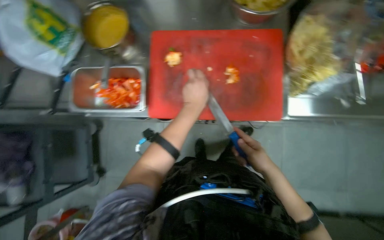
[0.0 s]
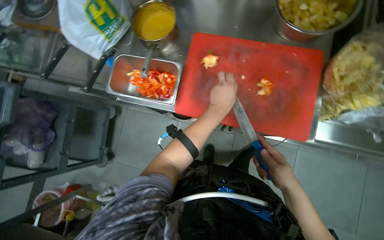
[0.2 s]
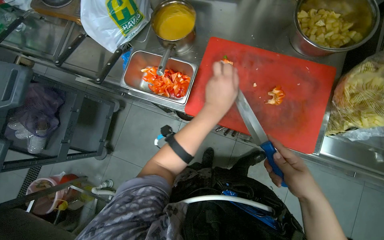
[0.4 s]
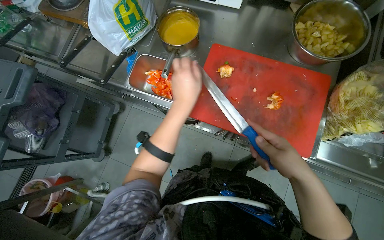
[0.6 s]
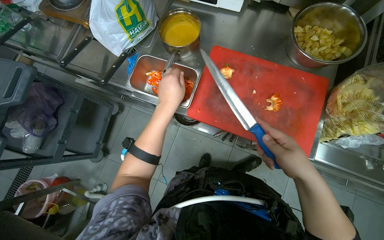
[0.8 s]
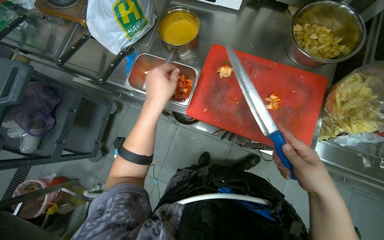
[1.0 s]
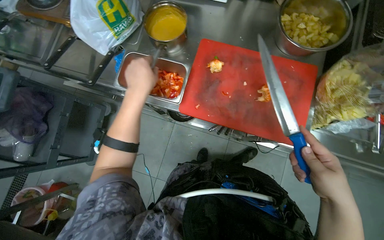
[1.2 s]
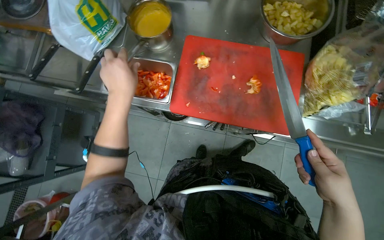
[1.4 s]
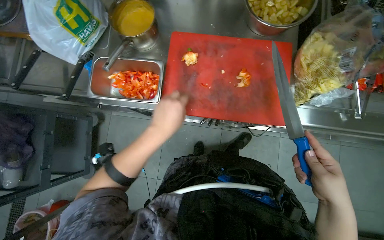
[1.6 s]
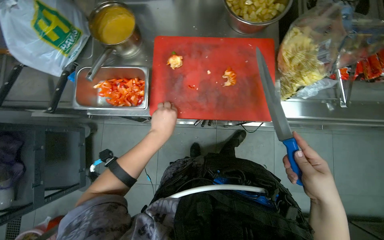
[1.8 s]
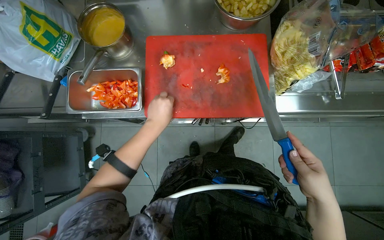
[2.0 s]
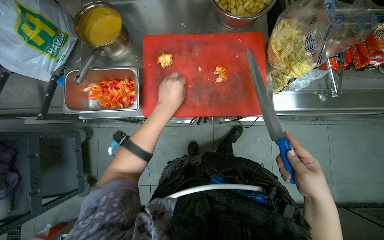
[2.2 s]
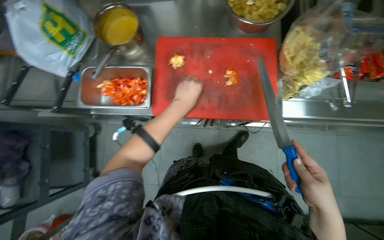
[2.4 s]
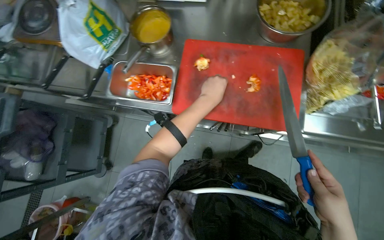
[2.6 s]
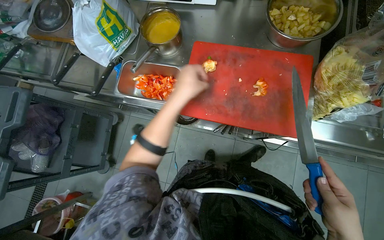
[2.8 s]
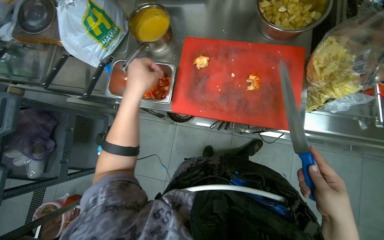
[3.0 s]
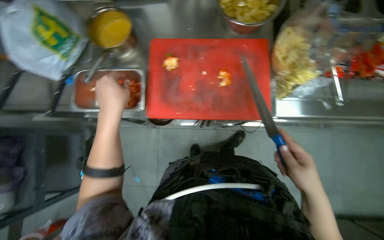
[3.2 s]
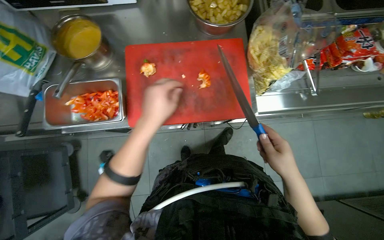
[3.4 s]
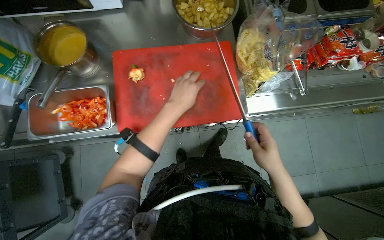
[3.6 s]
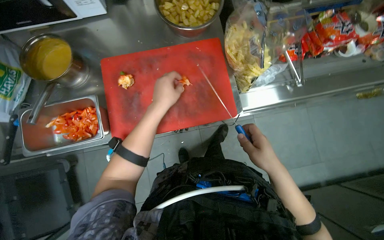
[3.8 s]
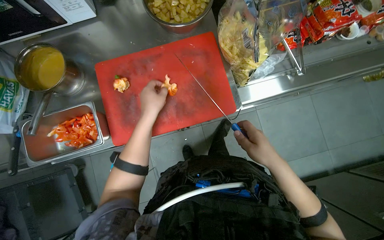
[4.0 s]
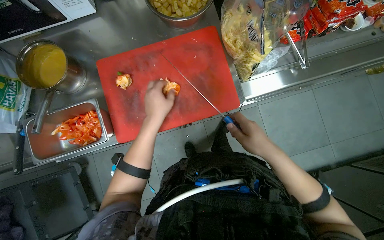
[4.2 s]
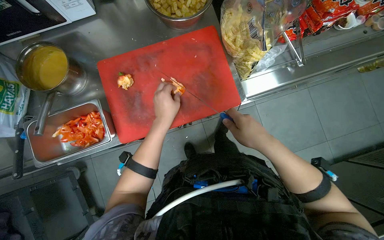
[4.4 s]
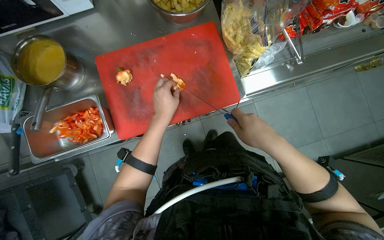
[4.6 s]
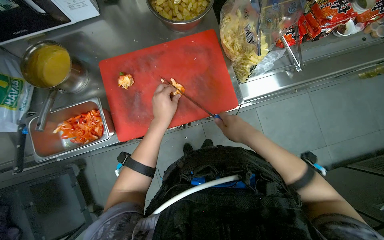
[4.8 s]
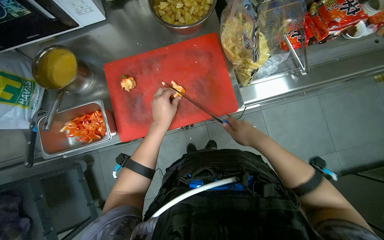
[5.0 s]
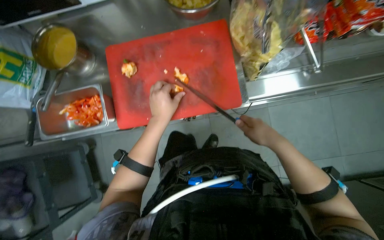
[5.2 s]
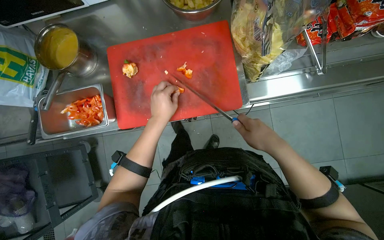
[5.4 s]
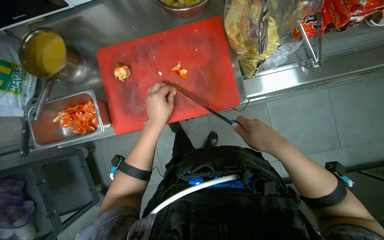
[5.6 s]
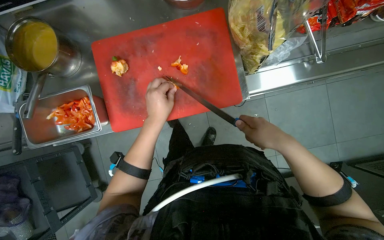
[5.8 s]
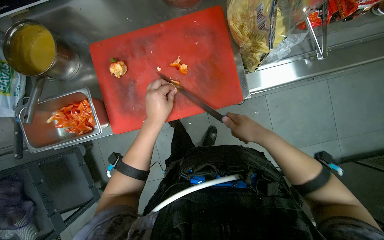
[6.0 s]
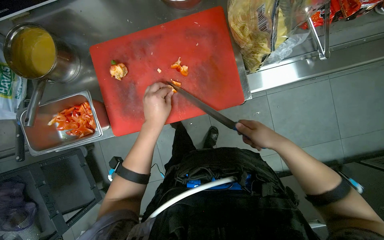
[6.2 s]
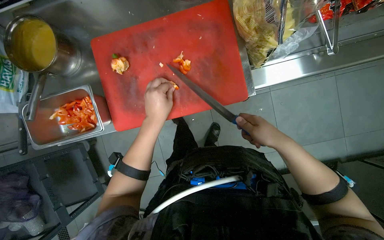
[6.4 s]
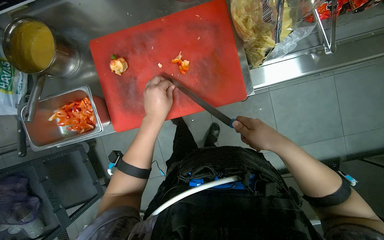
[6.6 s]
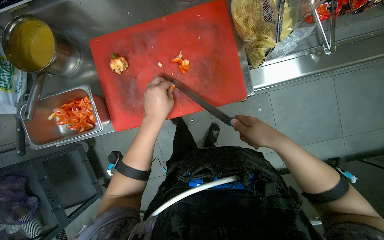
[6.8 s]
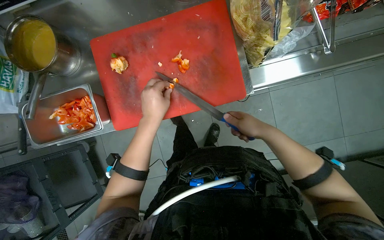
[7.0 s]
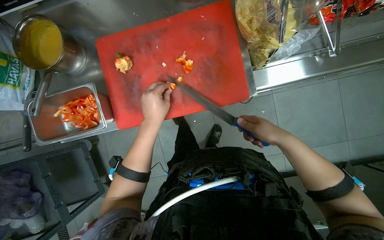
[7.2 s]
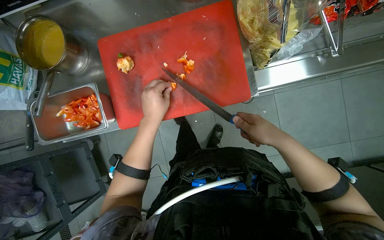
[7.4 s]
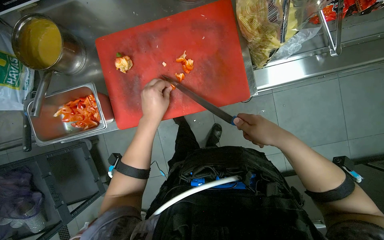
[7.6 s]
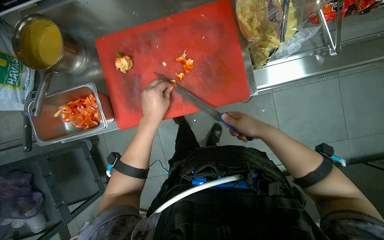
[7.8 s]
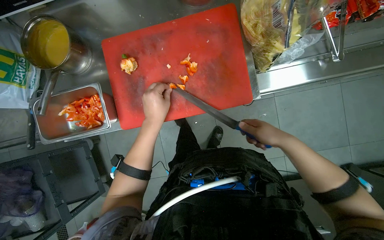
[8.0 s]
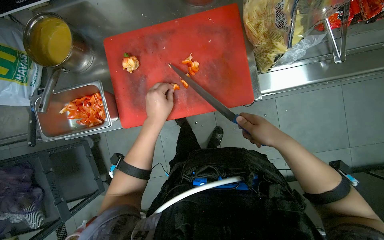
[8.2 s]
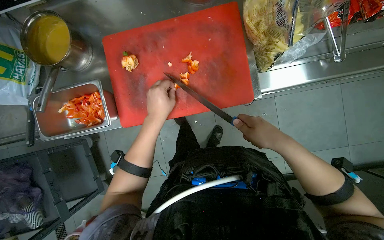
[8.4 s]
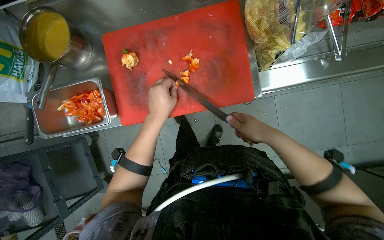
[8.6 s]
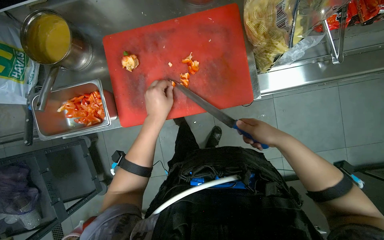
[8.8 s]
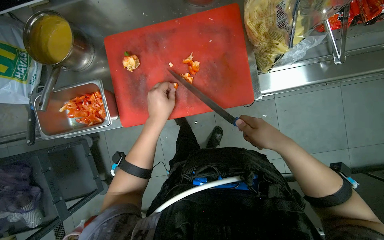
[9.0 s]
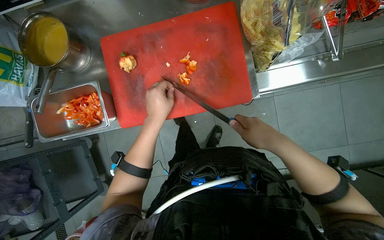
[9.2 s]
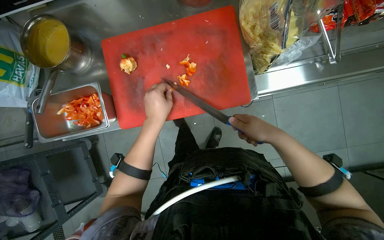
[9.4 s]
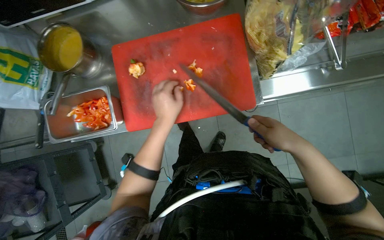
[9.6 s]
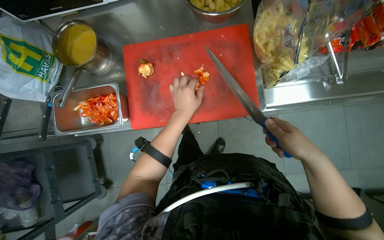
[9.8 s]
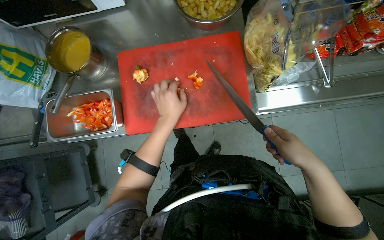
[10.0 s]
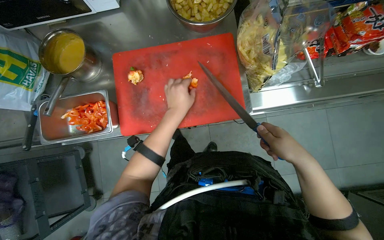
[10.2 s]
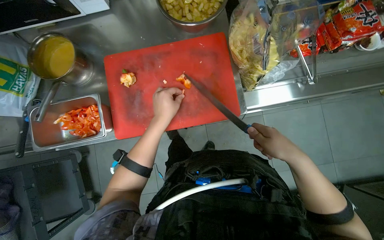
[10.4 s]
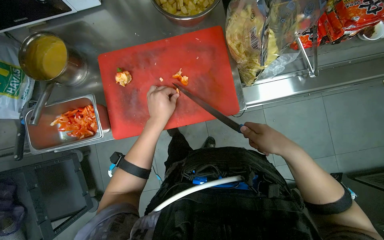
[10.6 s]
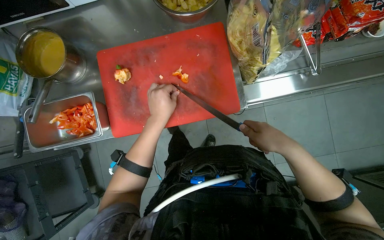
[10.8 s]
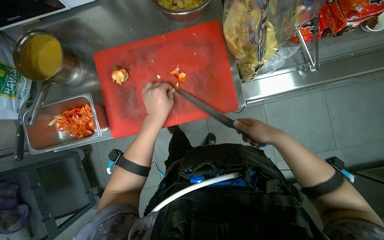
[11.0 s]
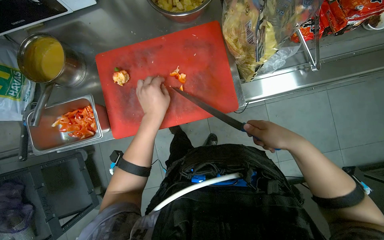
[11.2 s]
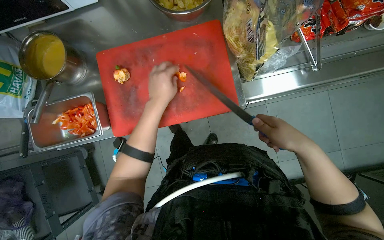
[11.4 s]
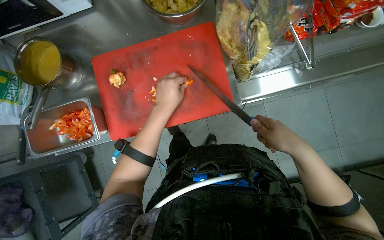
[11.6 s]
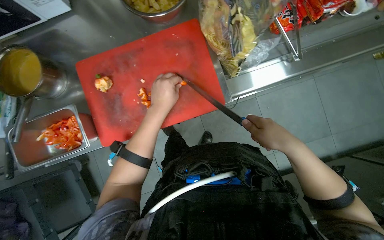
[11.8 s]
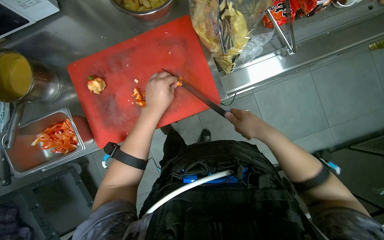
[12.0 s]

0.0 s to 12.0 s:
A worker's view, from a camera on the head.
Job: preparing food.
The whole recording: Chopping red pepper on board. The worker chops a red pepper into small pieces on a red cutting board.
0.0 to 1.6 s: The two hands go roughly 10 cm nearer to the camera. The left hand moves roughly 25 cm to the left and comes back.
1.6 to 3.0 s: The left hand goes approximately 10 cm to the left.
3.0 to 4.4 s: The scene turns some 30 degrees counterclockwise in the picture. The left hand is displaced to the right by approximately 25 cm.
6.0 to 10.4 s: The hands make small movements and keep their place.
10.4 to 12.0 s: The hands make small movements and keep their place.

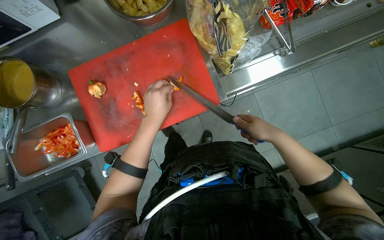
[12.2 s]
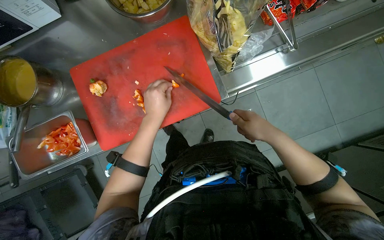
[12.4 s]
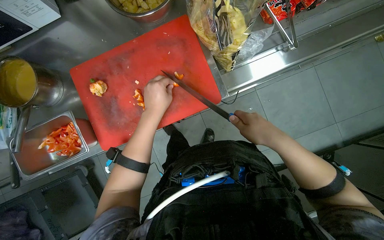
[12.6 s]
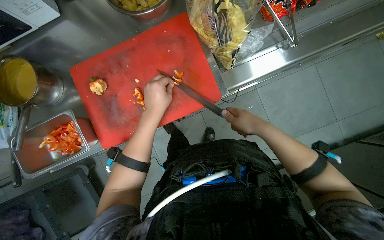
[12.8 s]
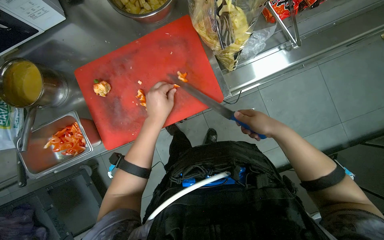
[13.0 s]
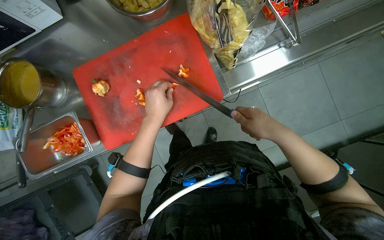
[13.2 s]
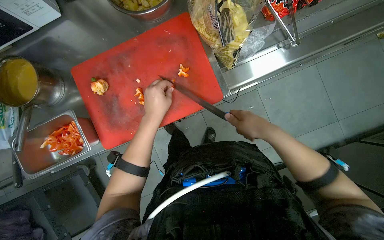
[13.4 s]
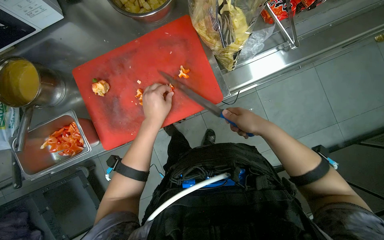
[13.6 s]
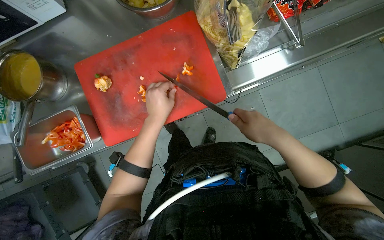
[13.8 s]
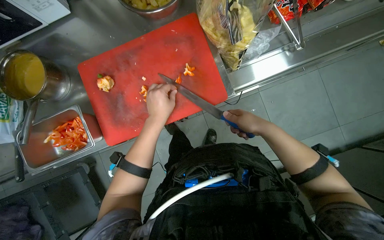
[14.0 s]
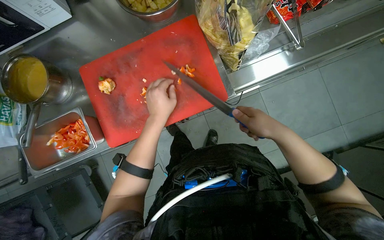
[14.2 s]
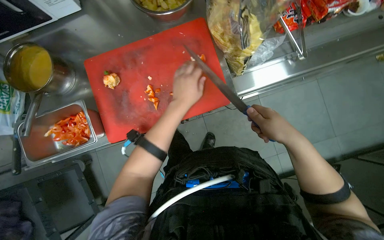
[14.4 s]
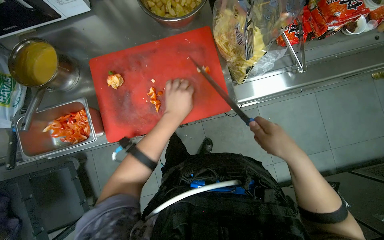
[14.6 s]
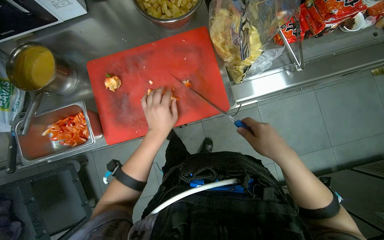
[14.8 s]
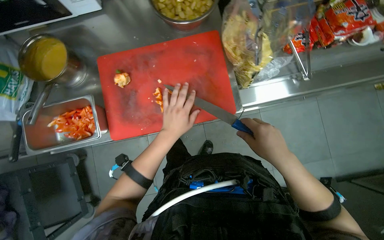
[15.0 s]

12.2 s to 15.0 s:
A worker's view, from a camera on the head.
Job: preparing food.
The whole recording: Chopping red pepper on board. The worker chops a red pepper into small pieces on a red cutting board.
12.2 to 13.6 s: The hands are busy where they are.
13.6 to 15.0 s: The hands make small movements and keep their place.

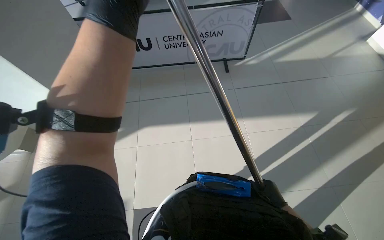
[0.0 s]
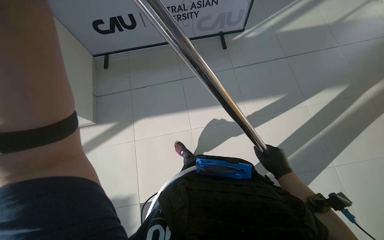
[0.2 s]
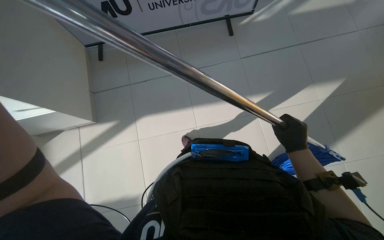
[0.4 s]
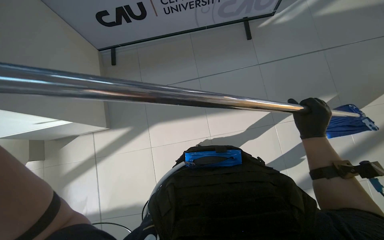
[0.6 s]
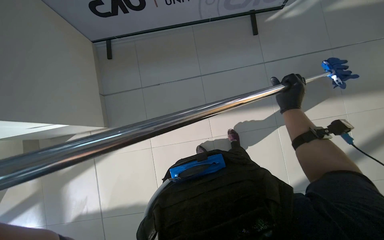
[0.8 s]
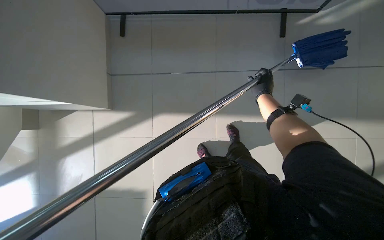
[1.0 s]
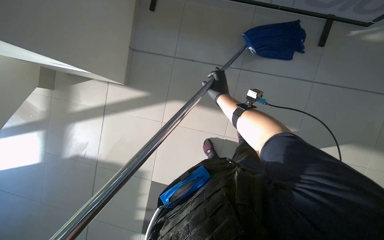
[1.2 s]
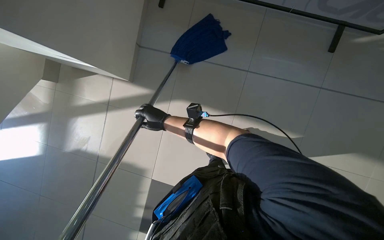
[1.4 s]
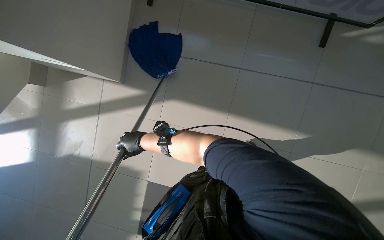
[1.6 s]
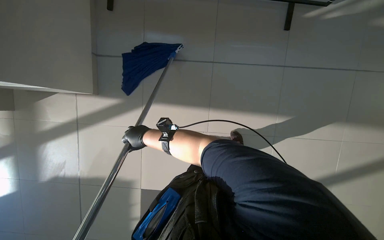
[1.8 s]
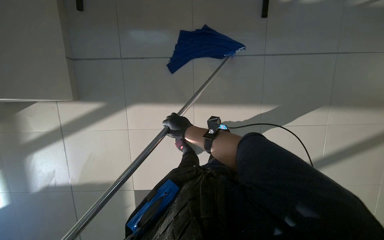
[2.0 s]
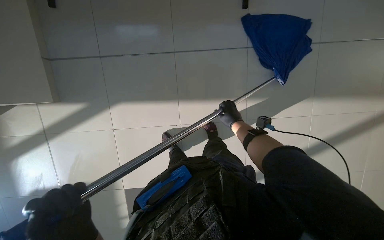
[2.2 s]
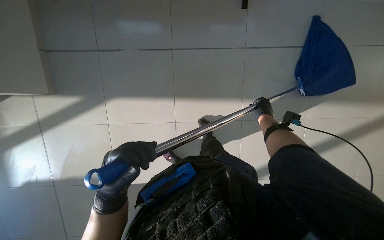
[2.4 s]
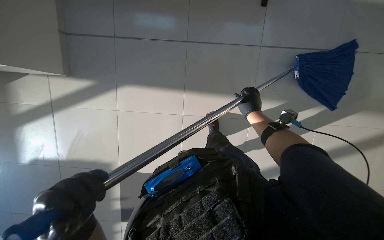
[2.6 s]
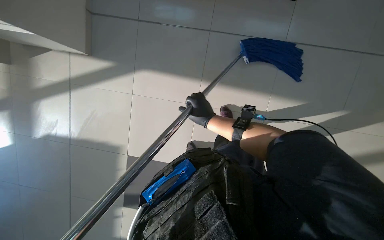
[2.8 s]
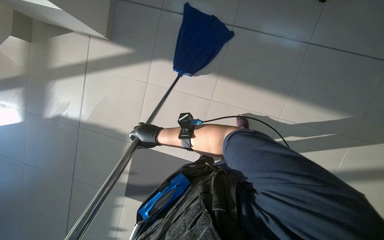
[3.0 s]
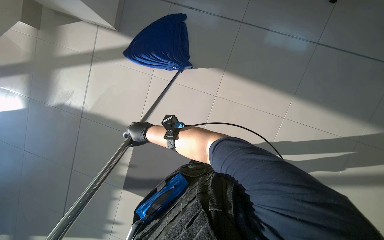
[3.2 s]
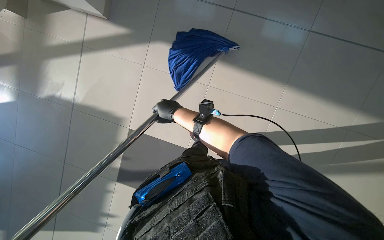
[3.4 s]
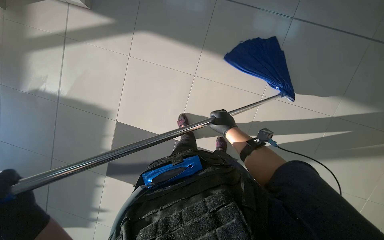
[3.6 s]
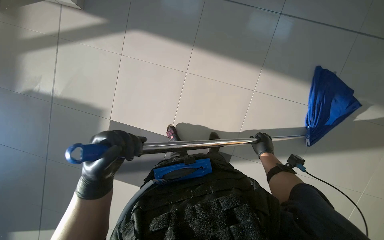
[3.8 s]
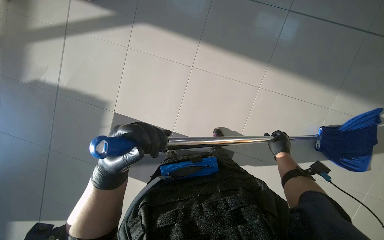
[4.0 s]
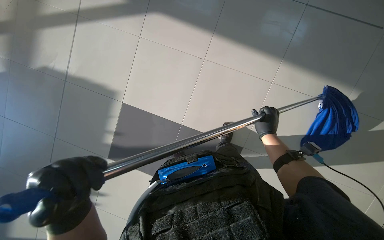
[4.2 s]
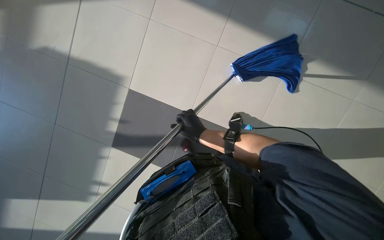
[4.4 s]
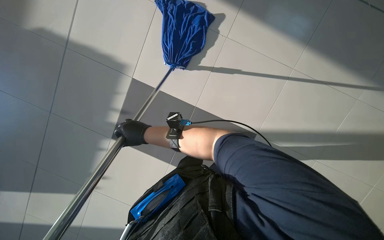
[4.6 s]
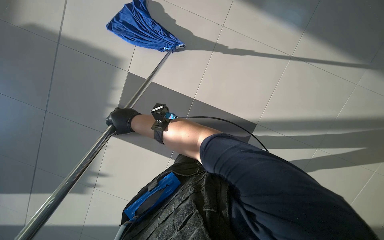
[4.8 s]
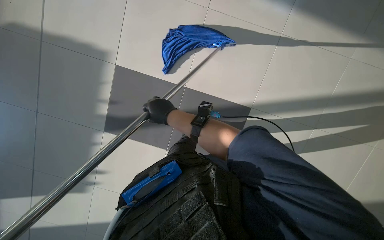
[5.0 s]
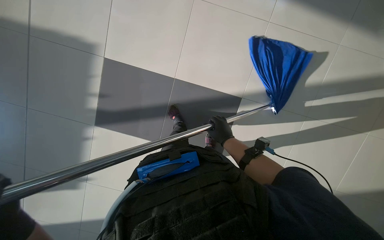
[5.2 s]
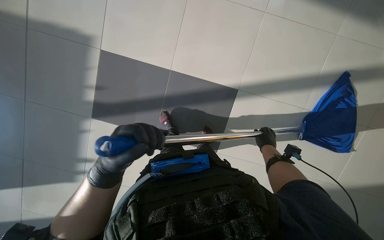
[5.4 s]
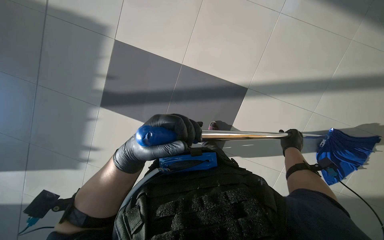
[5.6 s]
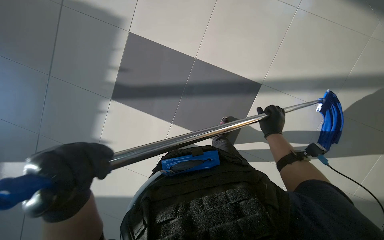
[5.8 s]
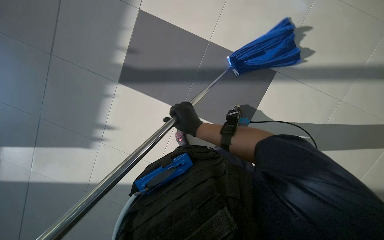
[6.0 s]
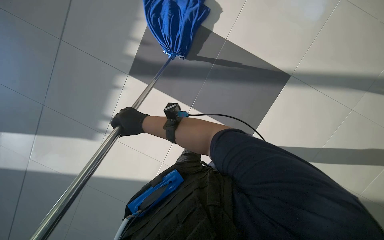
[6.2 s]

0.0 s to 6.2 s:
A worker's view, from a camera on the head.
Job: mopping floor.
The whole recording: Mopping floor. The worker mops the floor, wrings the mop, changes the mop head, and continues mopping.
0.0 to 1.6 s: The camera is carried some 40 cm. The wearer looks about 25 degrees further downward.
